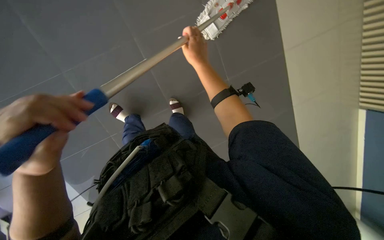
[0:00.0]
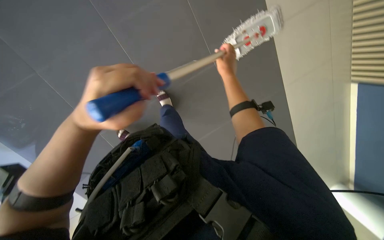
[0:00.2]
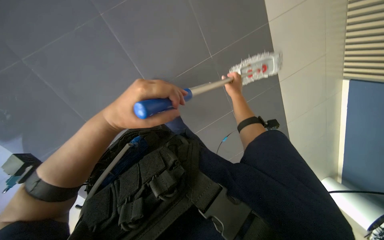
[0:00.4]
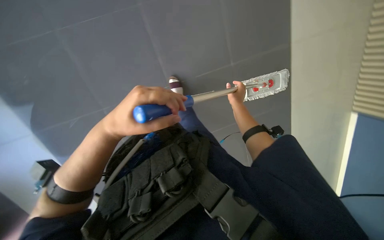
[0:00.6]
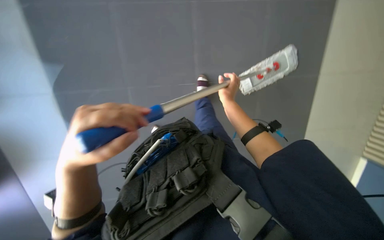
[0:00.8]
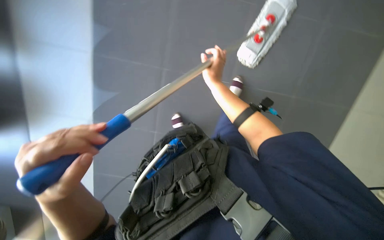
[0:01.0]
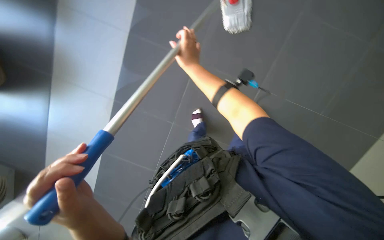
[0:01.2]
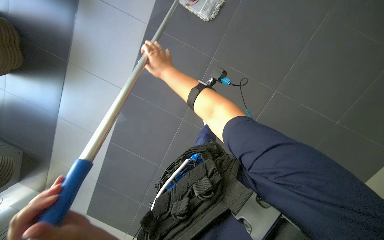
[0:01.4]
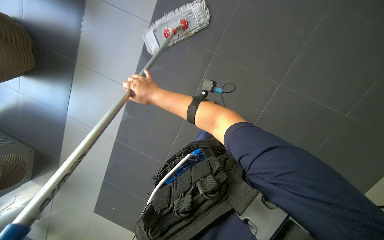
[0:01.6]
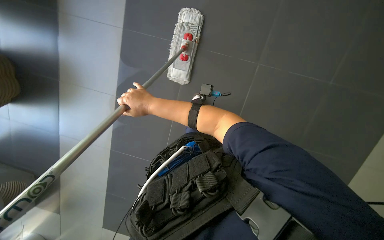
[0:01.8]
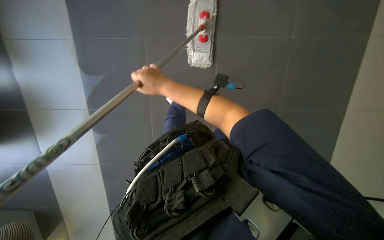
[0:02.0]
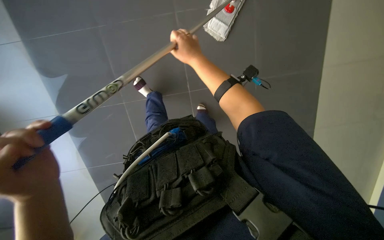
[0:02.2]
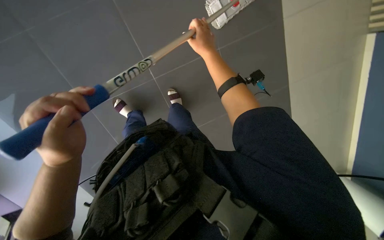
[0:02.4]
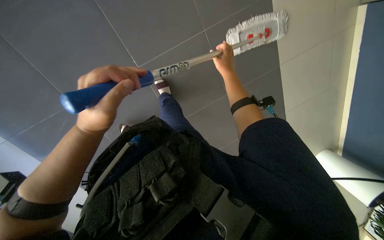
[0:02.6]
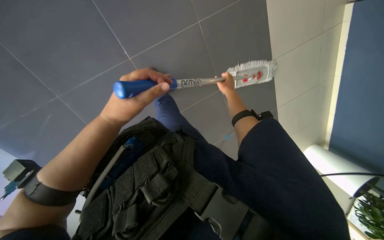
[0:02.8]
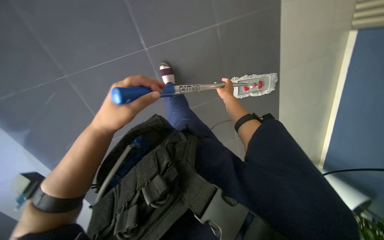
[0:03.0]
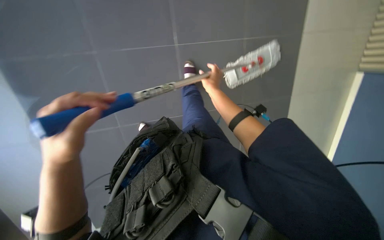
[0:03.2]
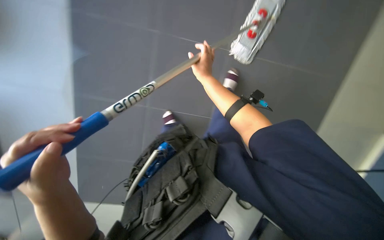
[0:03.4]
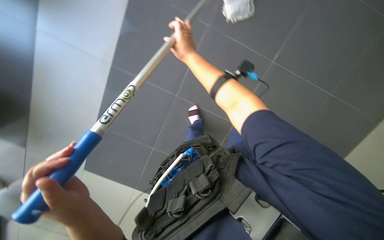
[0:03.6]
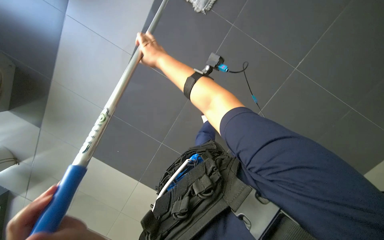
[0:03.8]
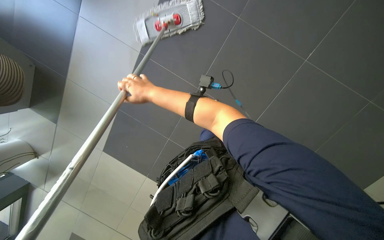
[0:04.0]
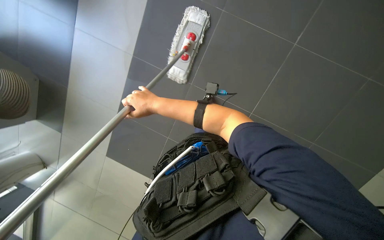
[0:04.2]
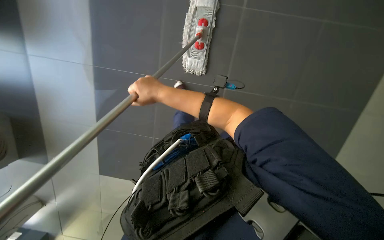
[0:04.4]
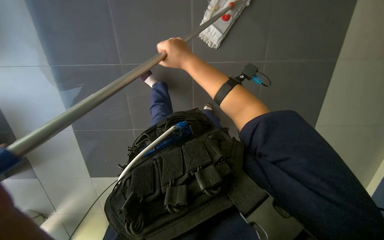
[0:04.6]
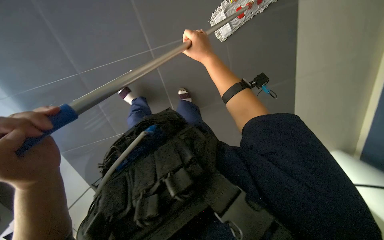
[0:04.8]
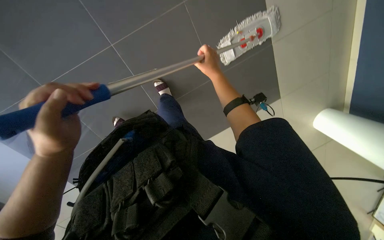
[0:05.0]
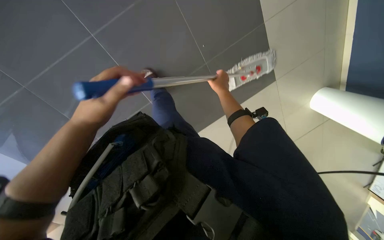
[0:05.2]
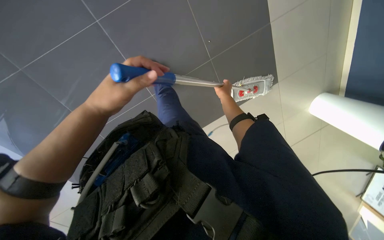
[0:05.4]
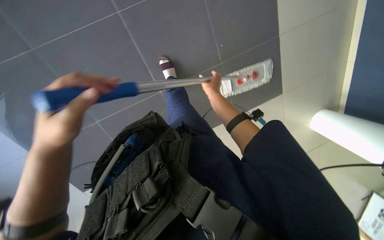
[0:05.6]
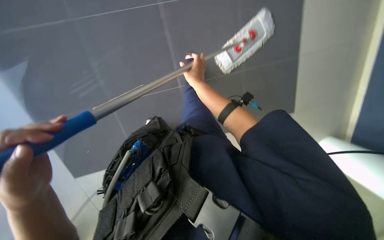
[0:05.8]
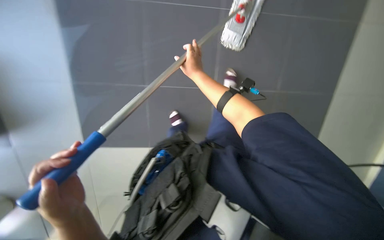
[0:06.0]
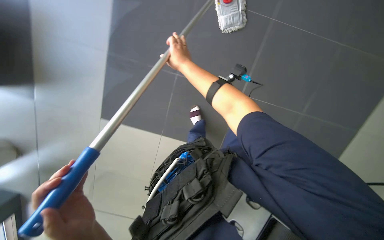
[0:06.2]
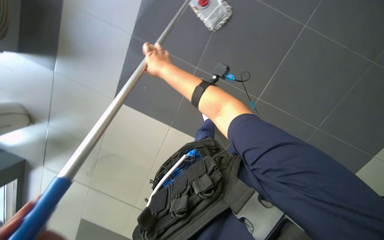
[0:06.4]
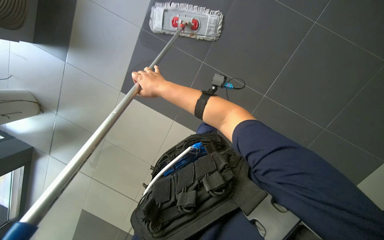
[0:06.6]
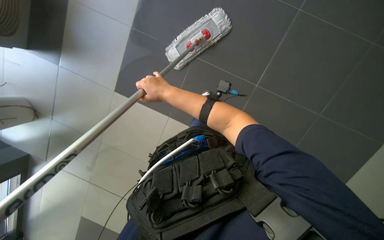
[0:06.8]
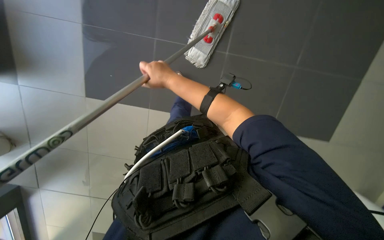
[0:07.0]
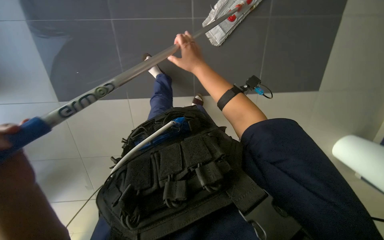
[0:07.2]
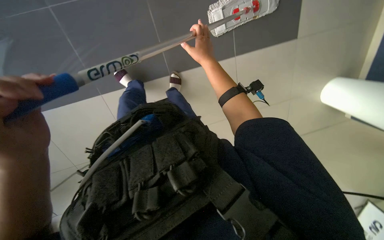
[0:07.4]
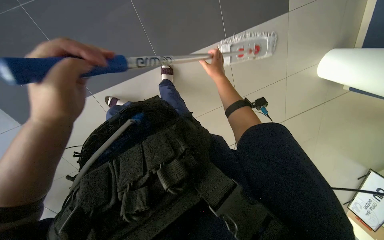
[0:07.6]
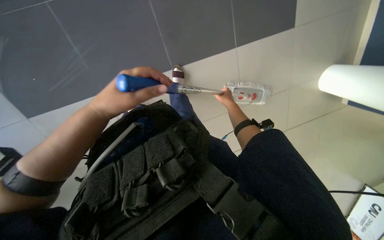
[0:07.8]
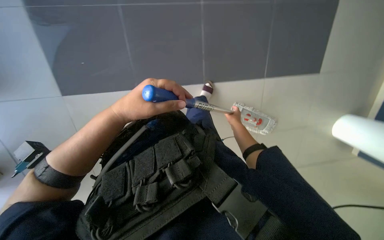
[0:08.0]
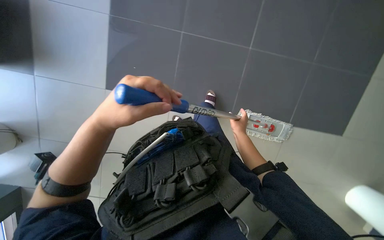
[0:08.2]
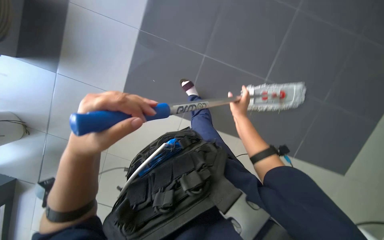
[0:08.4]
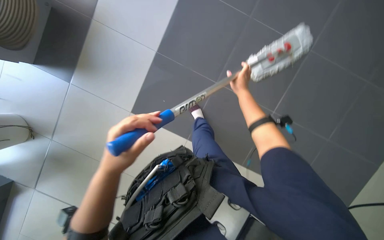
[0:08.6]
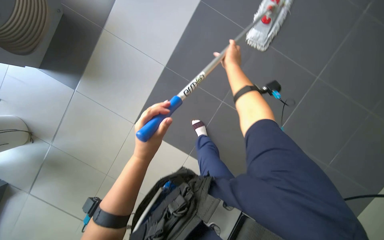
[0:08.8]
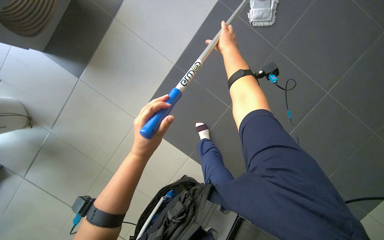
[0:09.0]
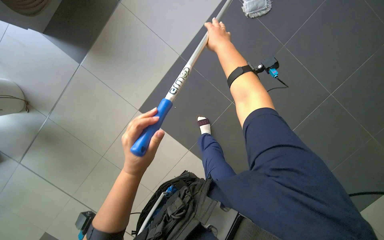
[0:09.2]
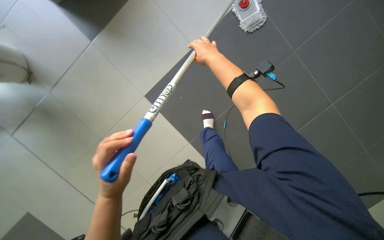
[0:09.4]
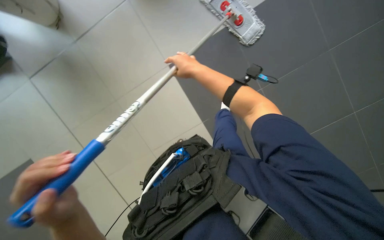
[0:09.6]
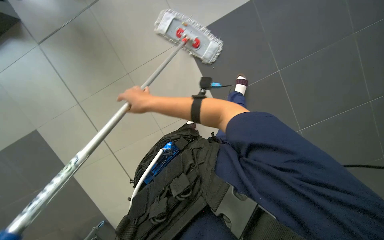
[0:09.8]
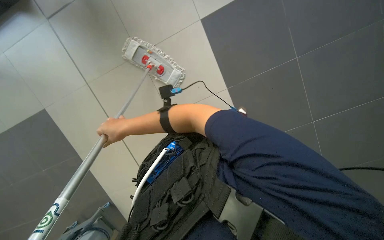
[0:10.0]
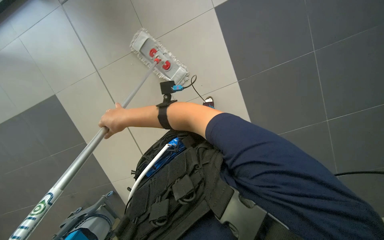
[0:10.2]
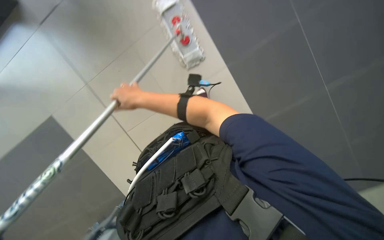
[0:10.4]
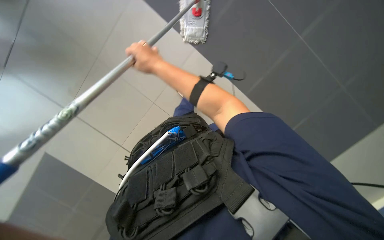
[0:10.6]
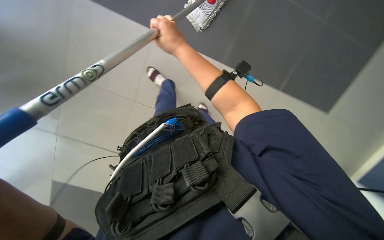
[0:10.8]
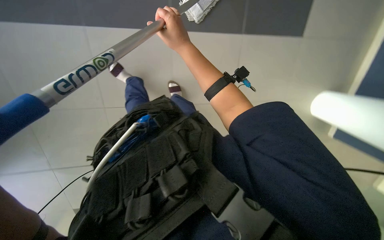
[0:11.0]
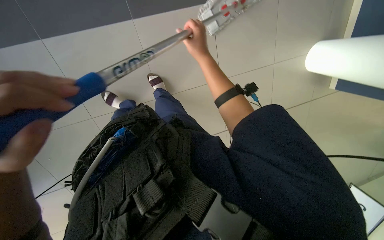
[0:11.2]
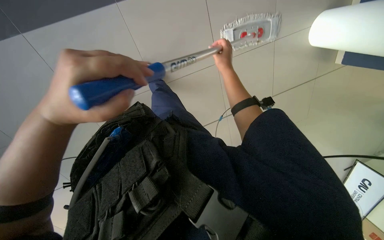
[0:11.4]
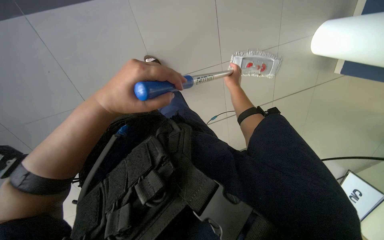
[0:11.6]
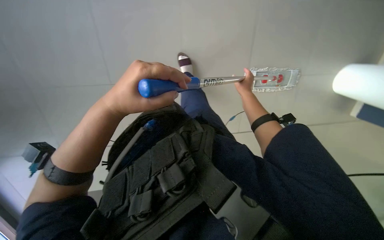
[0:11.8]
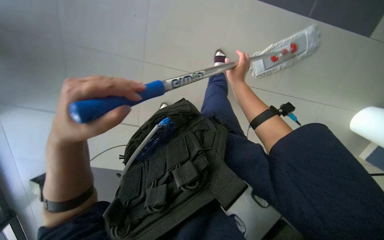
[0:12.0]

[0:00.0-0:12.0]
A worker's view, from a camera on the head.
Job: mopping floor.
The whole recording: Mopping floor. The worker continues mopping the tiled floor with a white mop head.
0:00.0 to 0:01.6: The right hand goes approximately 20 cm to the left.
0:03.0 to 0:04.4: The camera sweeps to the left, by about 25 degrees. The right hand is displaced to the left by some 50 cm.
0:04.4 to 0:06.0: The camera travels approximately 40 cm. The scene turns roughly 25 degrees clockwise in the picture.
0:06.0 to 0:07.6: The right hand heads to the right, covering roughly 20 cm.
0:07.6 to 0:09.0: The camera is aimed approximately 15 degrees further to the left. The camera pitches upward, by roughly 25 degrees. The right hand moves nearer to the camera, some 15 cm, and travels down the picture and back again, some 10 cm each way.
0:09.0 to 0:10.4: The camera pitches upward, by approximately 25 degrees. The right hand shifts some 10 cm nearer to the camera.
0:10.4 to 0:12.0: The camera is aimed approximately 20 degrees further to the right. The right hand travels to the right and farther from the camera by some 50 cm.

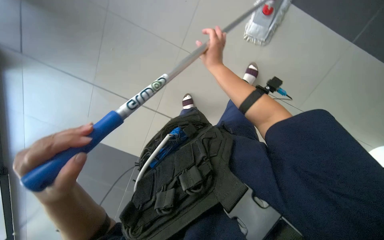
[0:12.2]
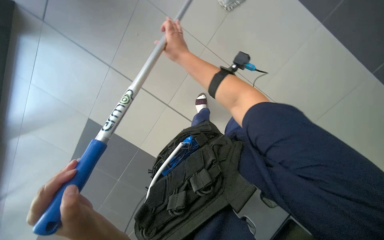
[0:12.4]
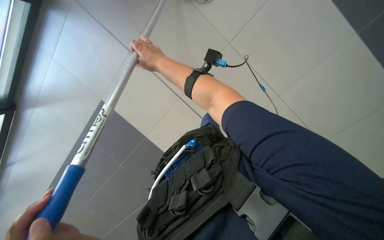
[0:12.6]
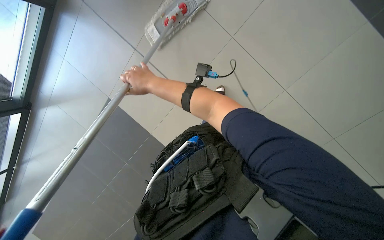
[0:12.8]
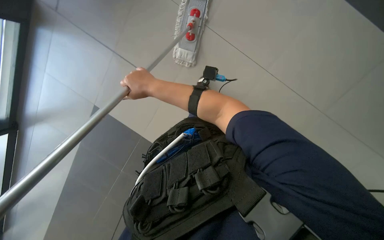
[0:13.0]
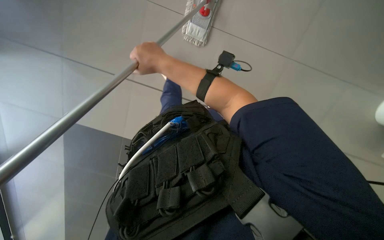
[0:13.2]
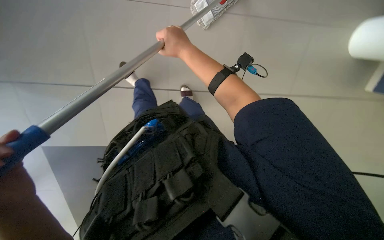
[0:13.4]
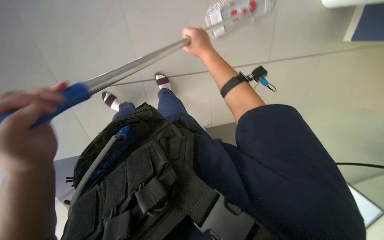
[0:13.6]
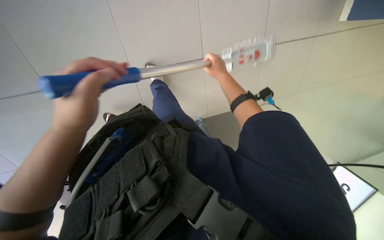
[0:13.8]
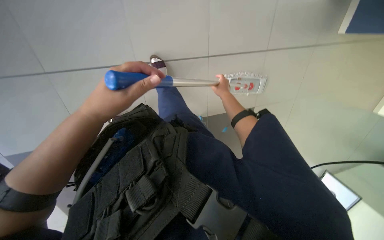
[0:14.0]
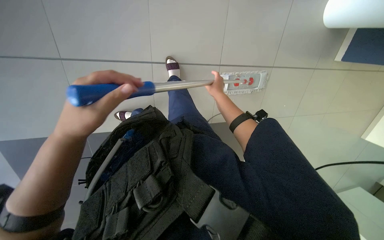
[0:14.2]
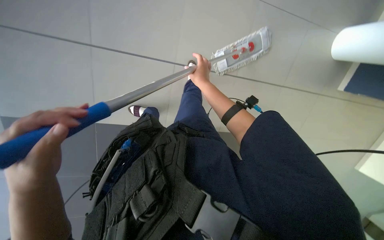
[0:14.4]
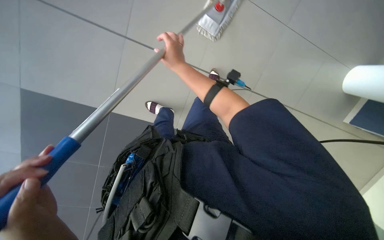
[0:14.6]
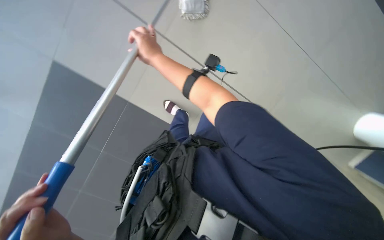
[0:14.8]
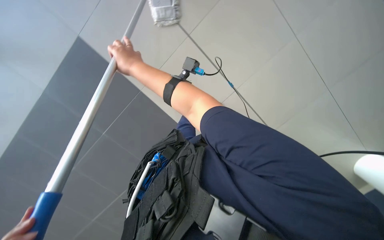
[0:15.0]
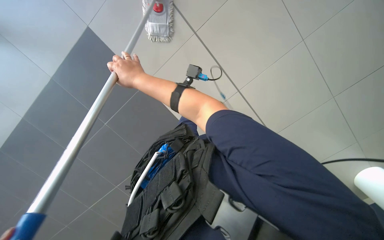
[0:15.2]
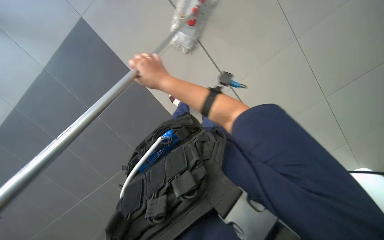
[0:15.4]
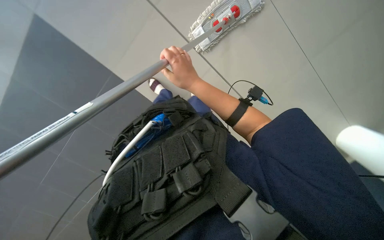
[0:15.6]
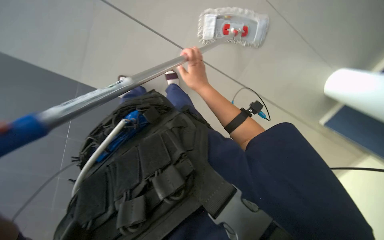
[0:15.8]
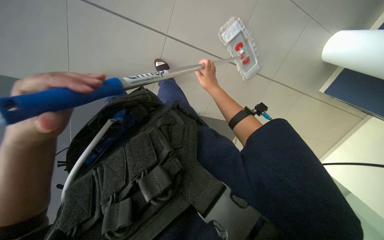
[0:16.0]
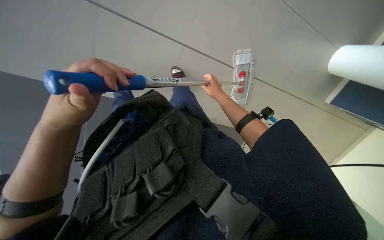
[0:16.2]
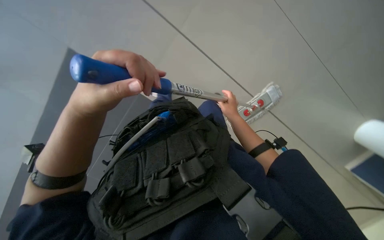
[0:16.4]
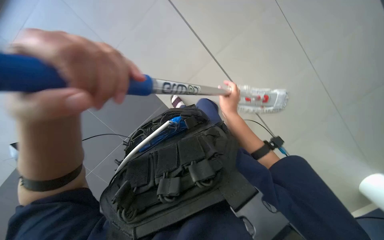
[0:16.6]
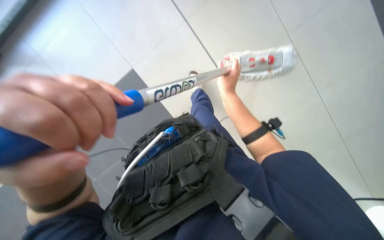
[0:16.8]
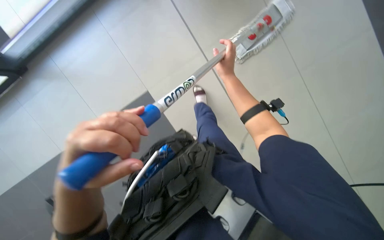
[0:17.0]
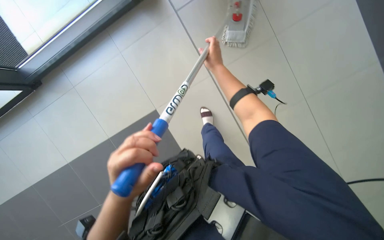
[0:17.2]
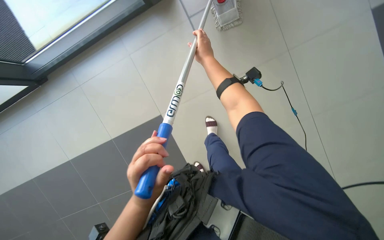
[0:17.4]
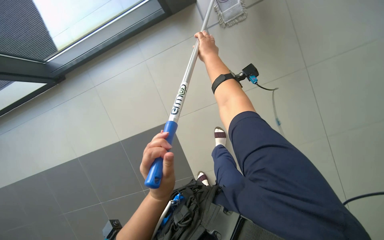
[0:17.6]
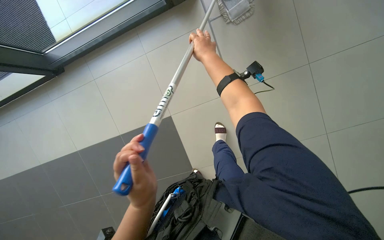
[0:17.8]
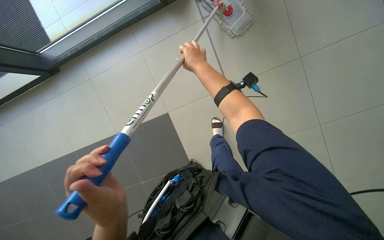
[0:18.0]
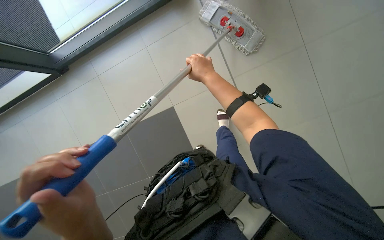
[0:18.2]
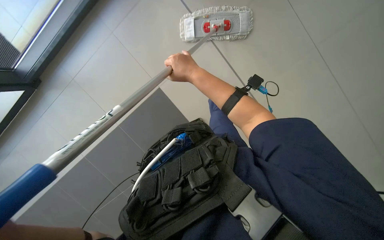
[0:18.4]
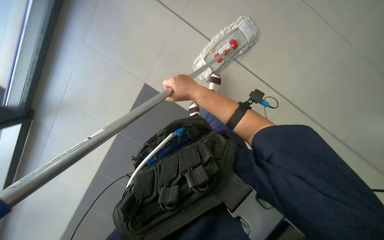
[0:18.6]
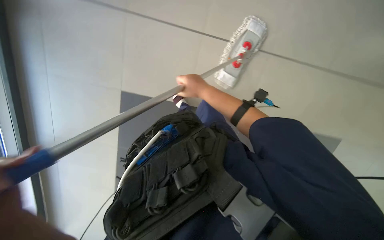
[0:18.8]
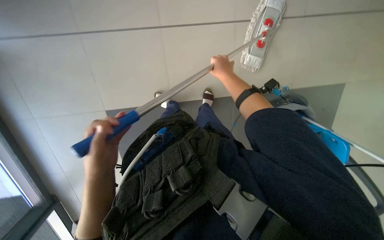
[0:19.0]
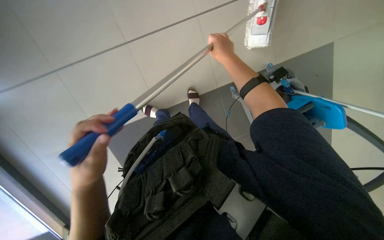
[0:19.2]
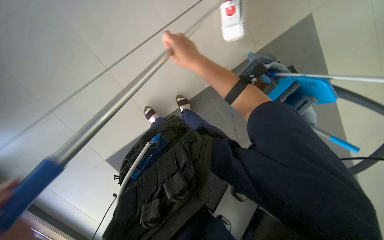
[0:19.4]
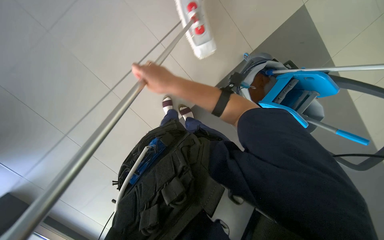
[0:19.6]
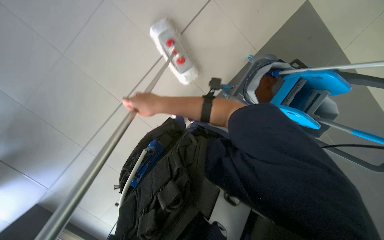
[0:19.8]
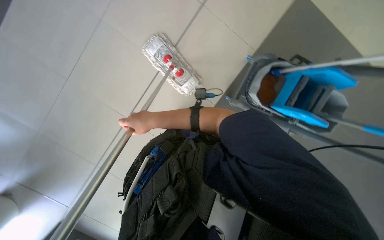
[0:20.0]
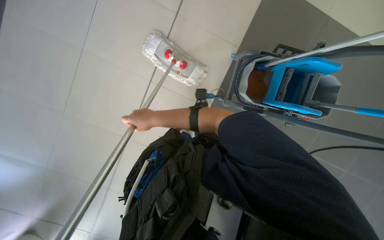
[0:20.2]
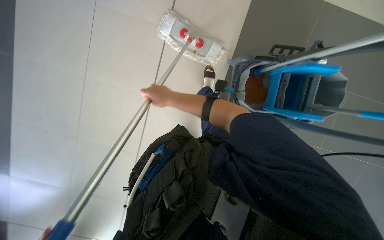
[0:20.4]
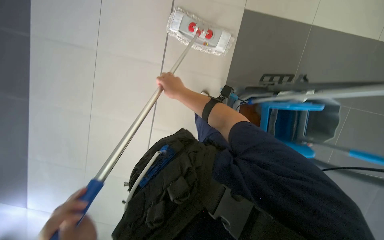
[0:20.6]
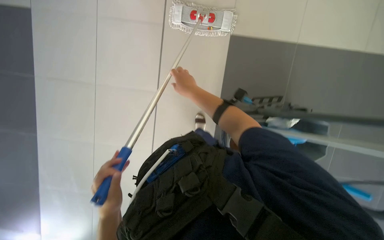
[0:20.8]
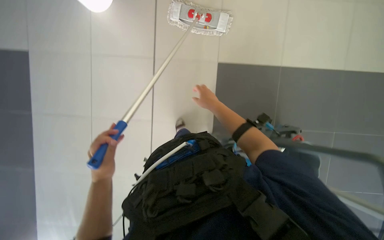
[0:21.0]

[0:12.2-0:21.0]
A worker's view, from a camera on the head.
Job: mopping floor.
The whole recording: Mopping floor. The worker continues mopping the tiled floor with a white mop head.
0:12.2 to 0:13.6: The right hand moves about 25 cm to the left and comes back.
0:13.6 to 0:15.2: The view pans to the left by roughly 15 degrees. The right hand heads to the left and nearer to the camera, covering roughly 35 cm.
0:15.2 to 0:16.6: The view tips upward by approximately 15 degrees. The scene turns roughly 25 degrees clockwise in the picture. The right hand heads to the right, covering some 10 cm.
0:16.6 to 0:18.0: The view tilts about 15 degrees upward.
